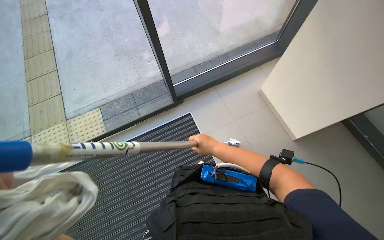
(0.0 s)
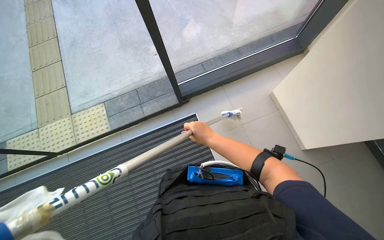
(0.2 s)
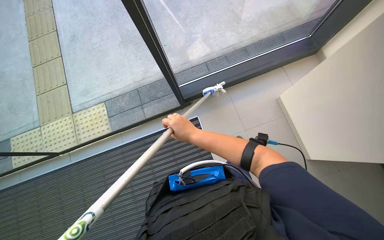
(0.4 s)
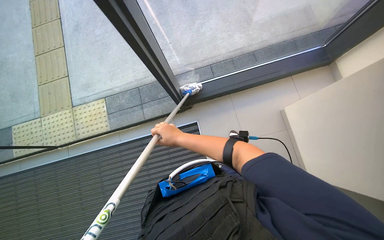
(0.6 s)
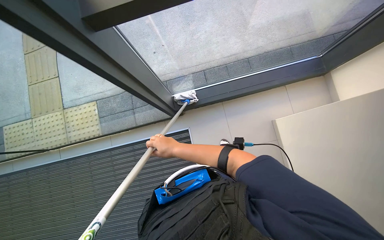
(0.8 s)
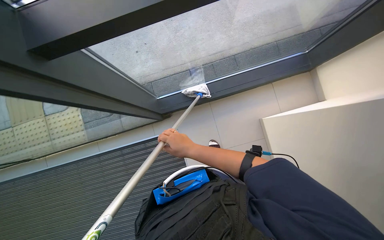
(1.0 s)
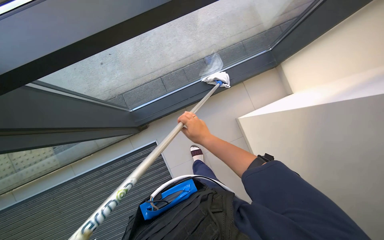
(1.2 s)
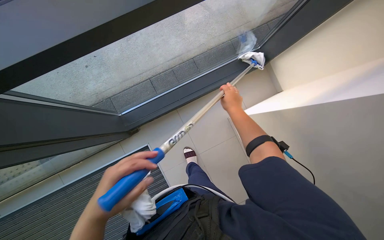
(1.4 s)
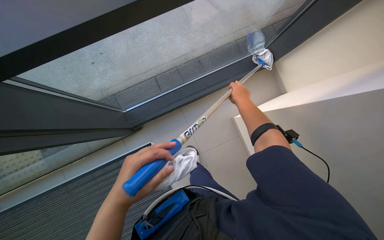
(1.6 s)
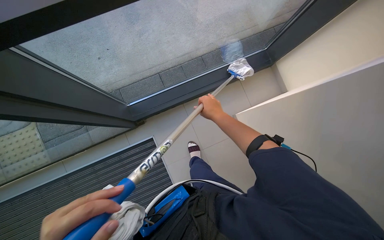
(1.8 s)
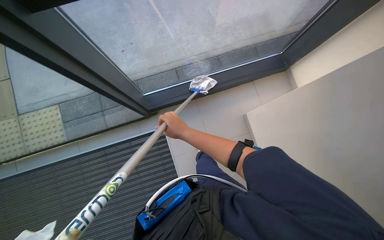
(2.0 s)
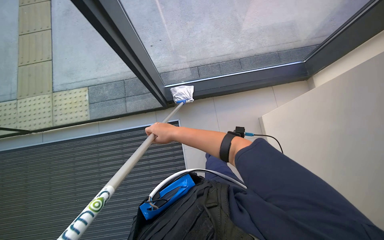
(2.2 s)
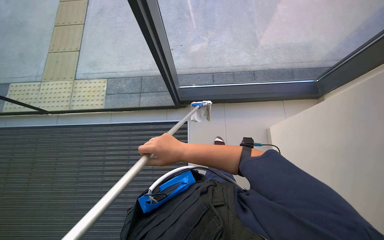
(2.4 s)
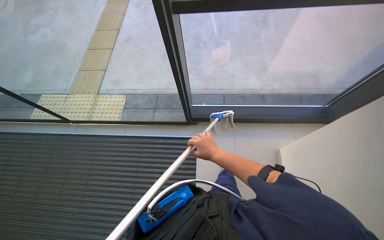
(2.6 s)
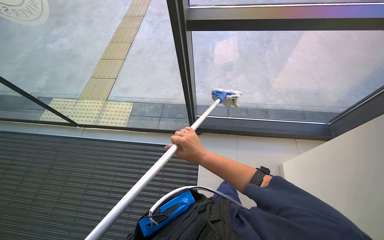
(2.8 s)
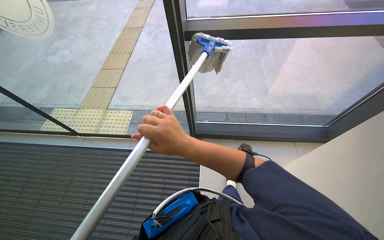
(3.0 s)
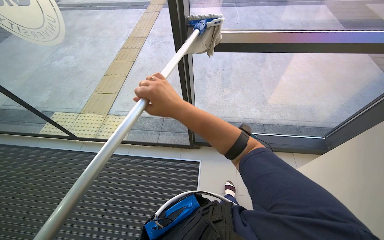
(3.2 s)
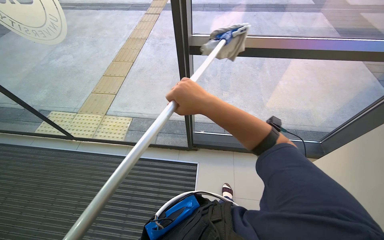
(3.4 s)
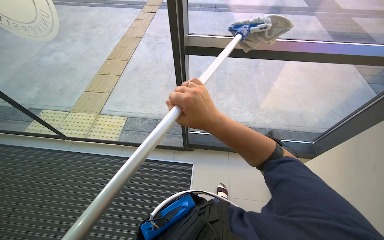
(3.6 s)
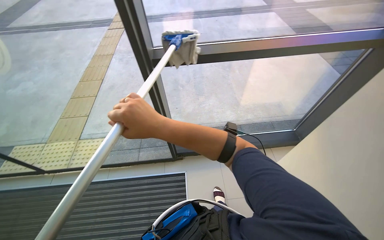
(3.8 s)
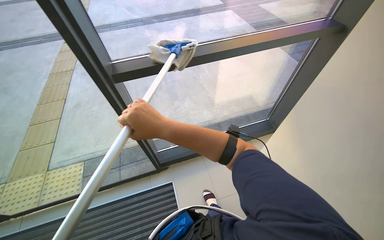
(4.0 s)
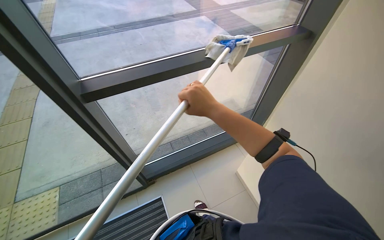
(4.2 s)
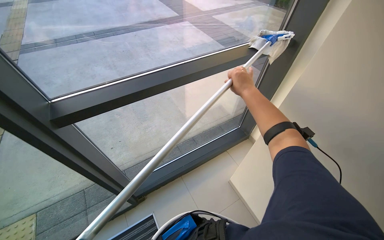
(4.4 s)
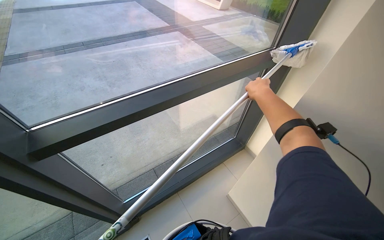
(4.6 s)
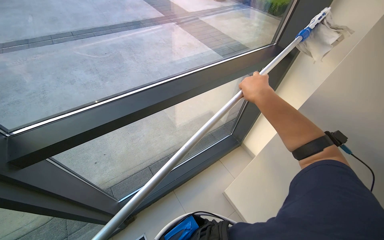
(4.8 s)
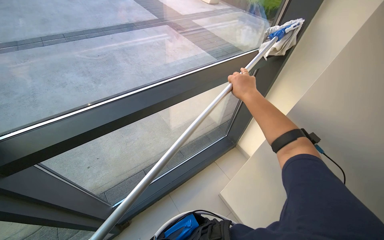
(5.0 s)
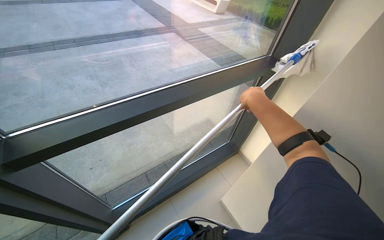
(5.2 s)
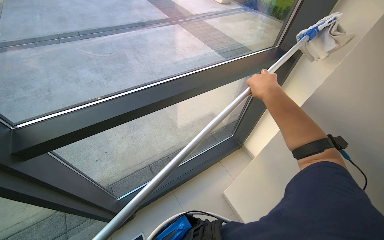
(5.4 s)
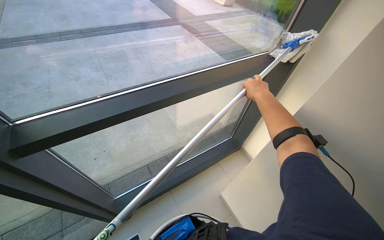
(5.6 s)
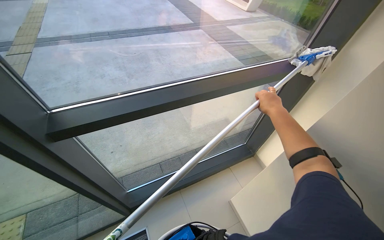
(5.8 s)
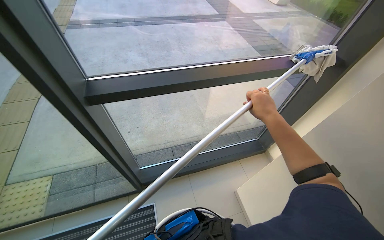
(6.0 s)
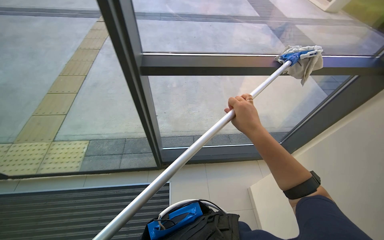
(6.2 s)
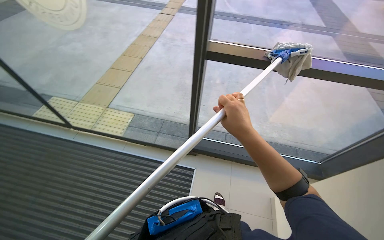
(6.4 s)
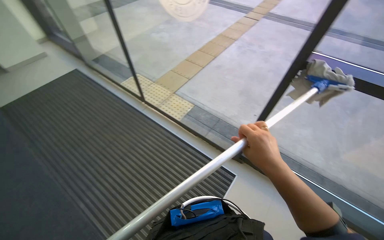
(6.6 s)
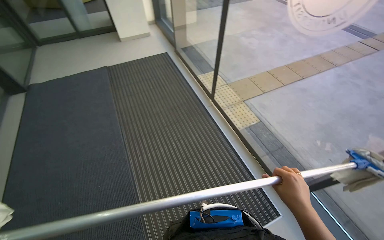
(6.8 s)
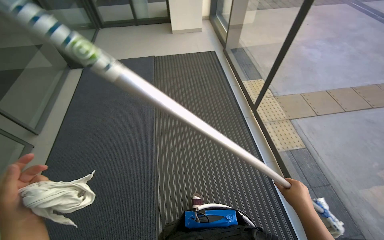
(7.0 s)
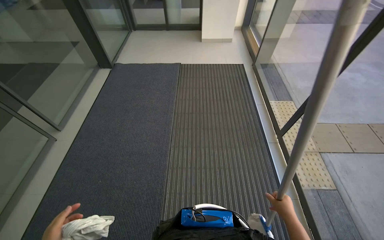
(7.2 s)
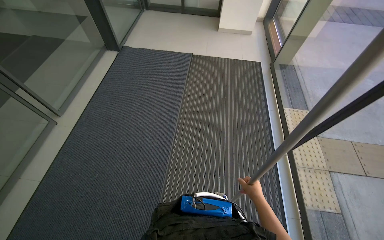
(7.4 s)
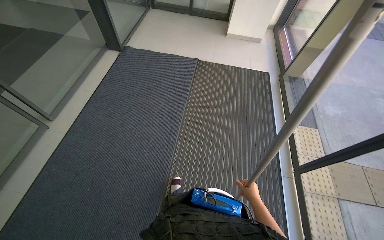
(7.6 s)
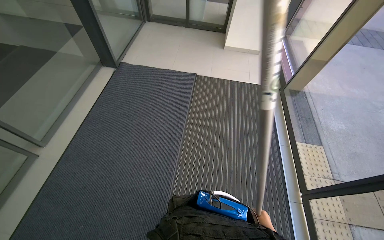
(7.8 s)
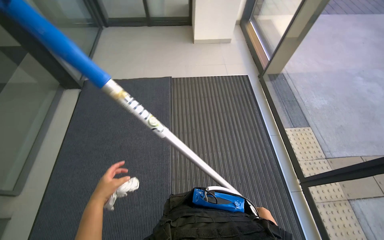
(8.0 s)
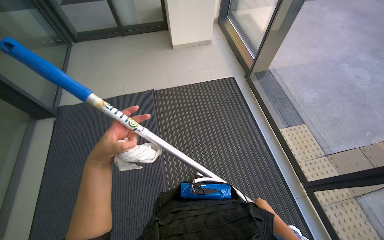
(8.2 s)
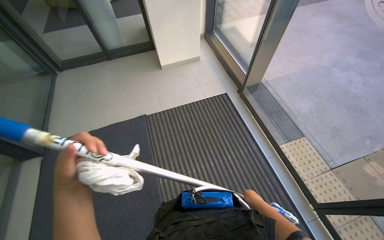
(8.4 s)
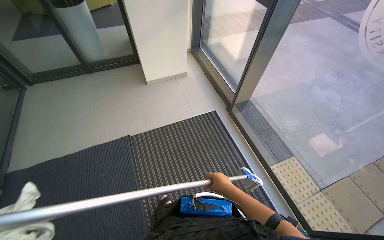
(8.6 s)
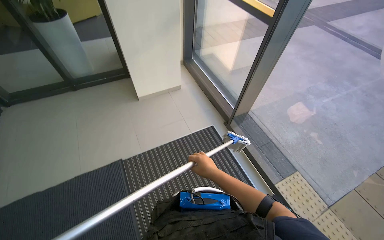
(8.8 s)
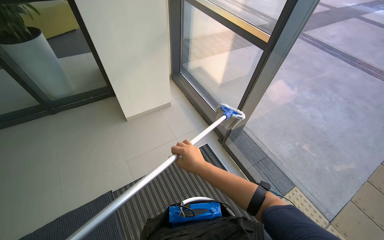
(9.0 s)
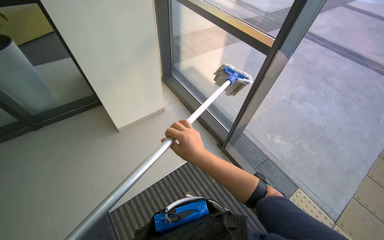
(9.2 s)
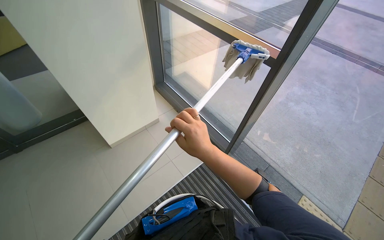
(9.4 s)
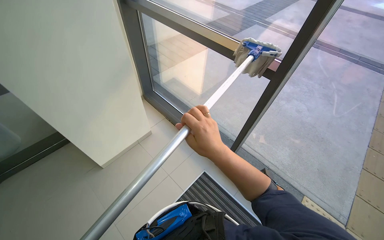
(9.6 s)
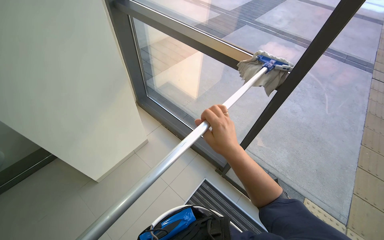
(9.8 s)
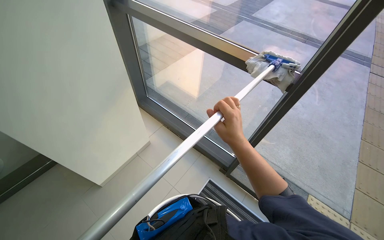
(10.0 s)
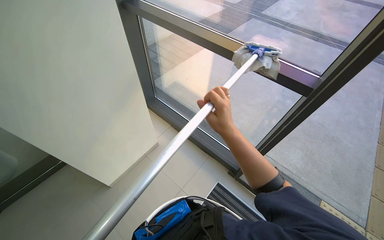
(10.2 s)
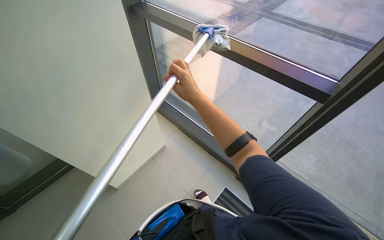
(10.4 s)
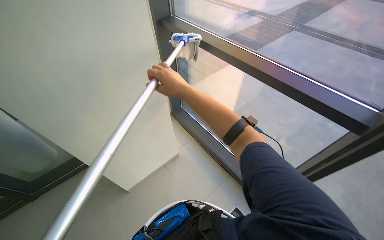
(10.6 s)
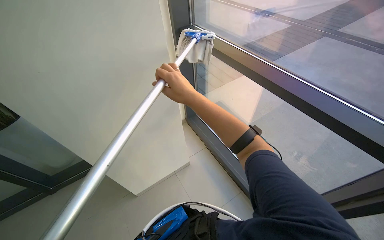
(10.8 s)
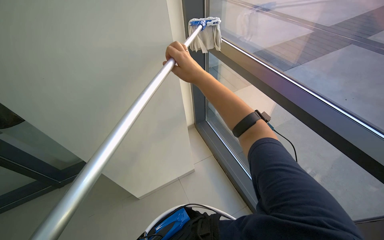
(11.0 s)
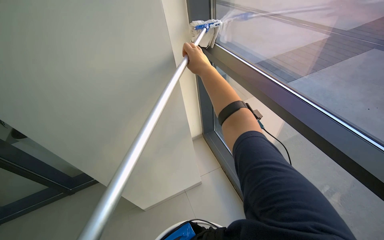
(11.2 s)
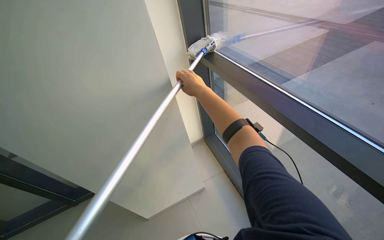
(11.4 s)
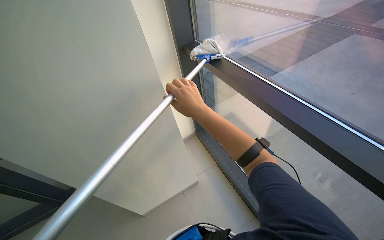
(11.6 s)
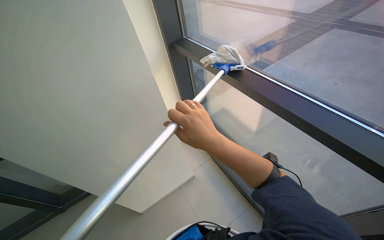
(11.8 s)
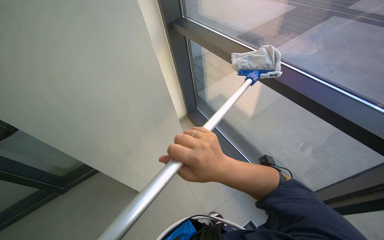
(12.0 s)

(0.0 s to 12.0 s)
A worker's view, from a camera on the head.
Job: cleaning windows.
The whole recording: Cleaning glass windows. The worker cleans the large glass windows with a long-handled cleaning tool.
1.6 s - 3.0 s: The head travels about 50 cm. The head turns to the left by some 35 degrees. The view tilts approximately 25 degrees upward.
3.0 s - 4.4 s: The head rotates about 35 degrees to the right.
6.0 s - 7.6 s: The head travels approximately 1.5 m. The head rotates some 115 degrees to the left.
9.0 s - 10.4 s: The wearer moves about 40 cm.

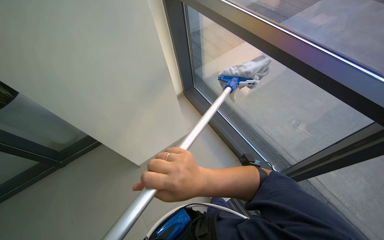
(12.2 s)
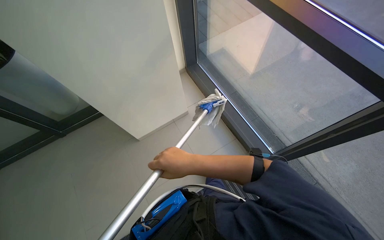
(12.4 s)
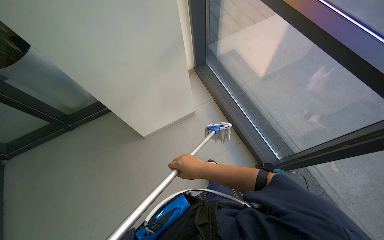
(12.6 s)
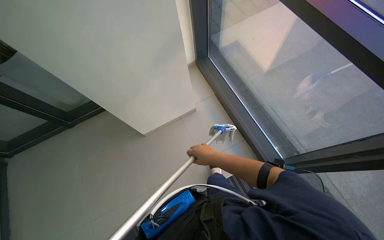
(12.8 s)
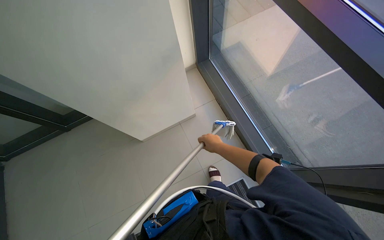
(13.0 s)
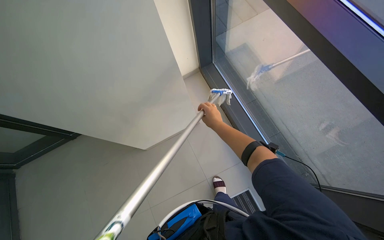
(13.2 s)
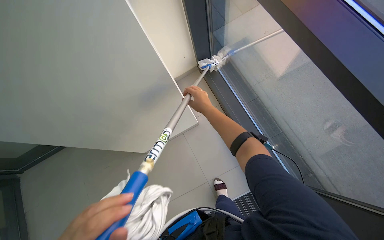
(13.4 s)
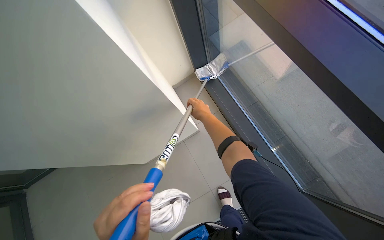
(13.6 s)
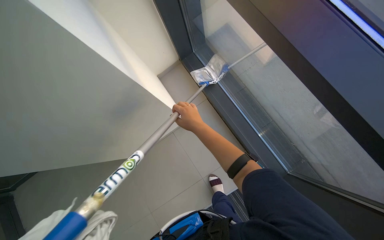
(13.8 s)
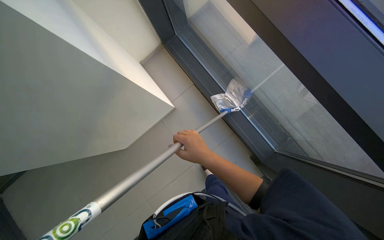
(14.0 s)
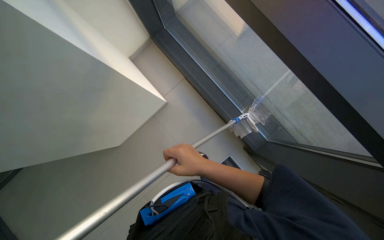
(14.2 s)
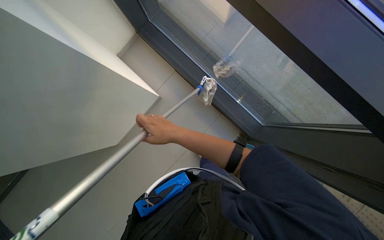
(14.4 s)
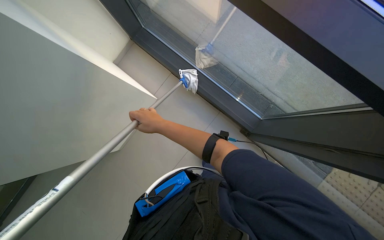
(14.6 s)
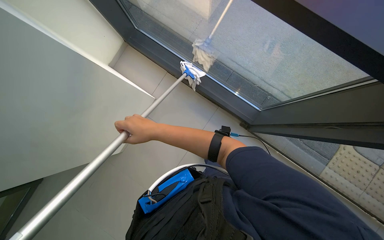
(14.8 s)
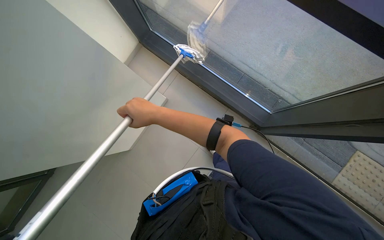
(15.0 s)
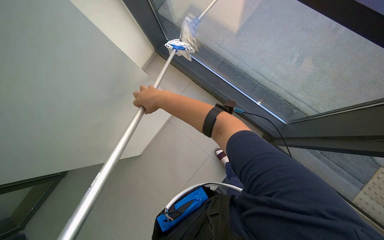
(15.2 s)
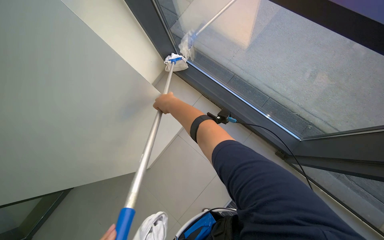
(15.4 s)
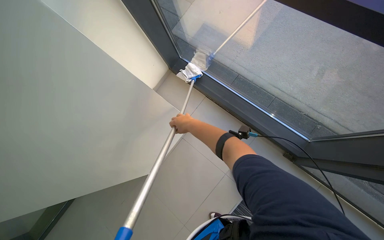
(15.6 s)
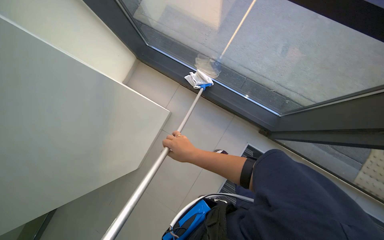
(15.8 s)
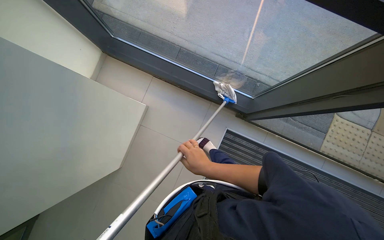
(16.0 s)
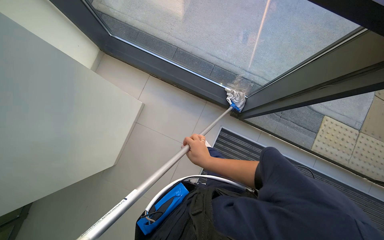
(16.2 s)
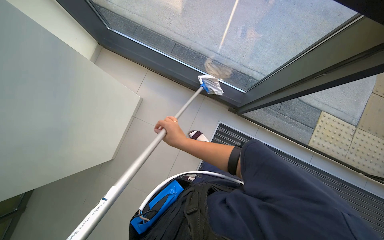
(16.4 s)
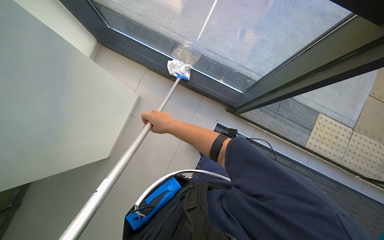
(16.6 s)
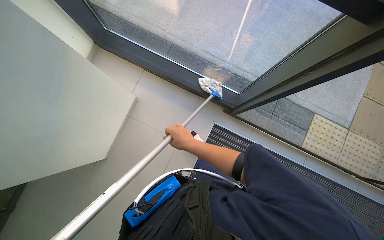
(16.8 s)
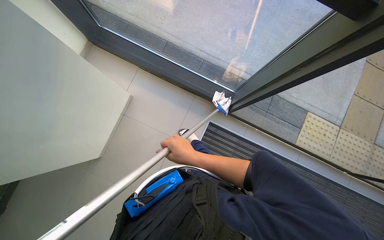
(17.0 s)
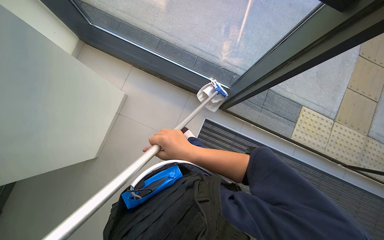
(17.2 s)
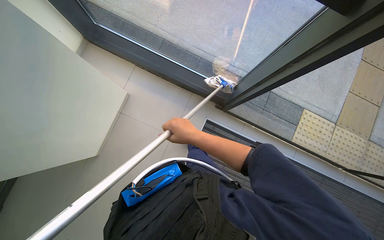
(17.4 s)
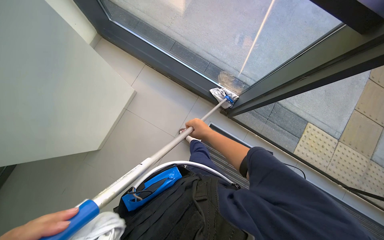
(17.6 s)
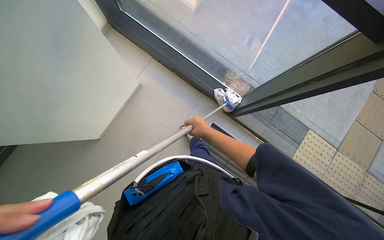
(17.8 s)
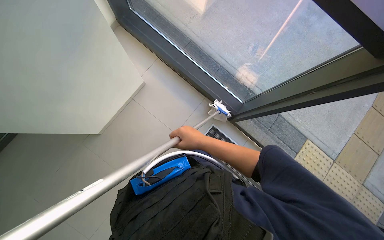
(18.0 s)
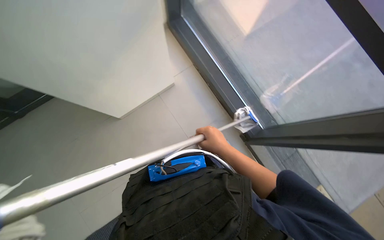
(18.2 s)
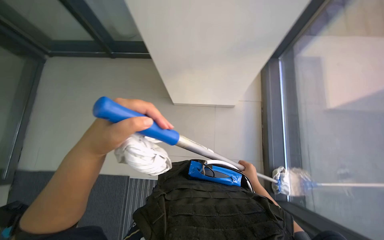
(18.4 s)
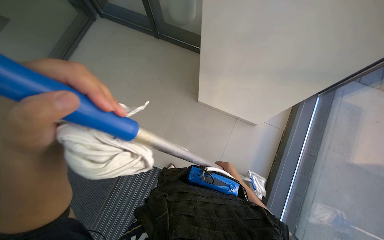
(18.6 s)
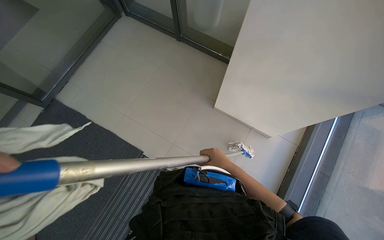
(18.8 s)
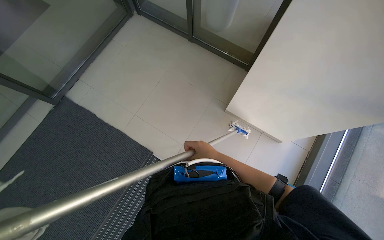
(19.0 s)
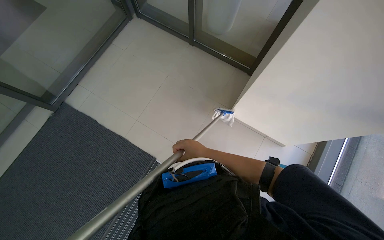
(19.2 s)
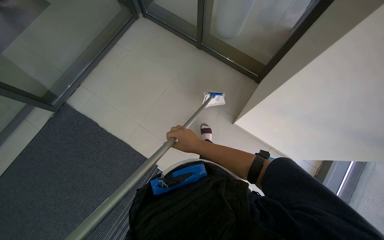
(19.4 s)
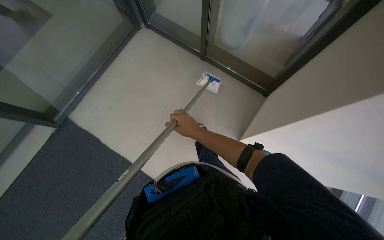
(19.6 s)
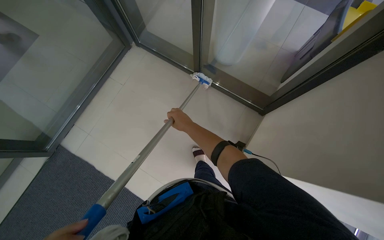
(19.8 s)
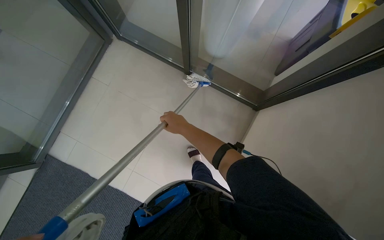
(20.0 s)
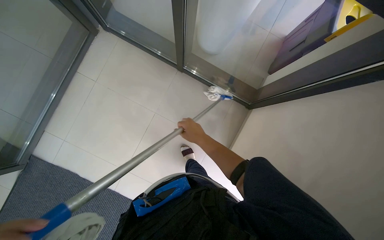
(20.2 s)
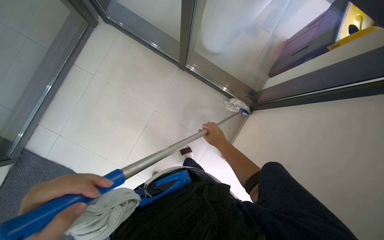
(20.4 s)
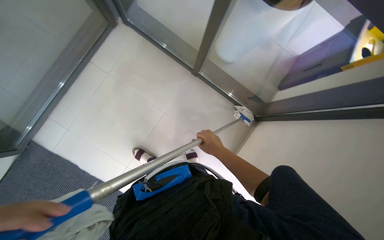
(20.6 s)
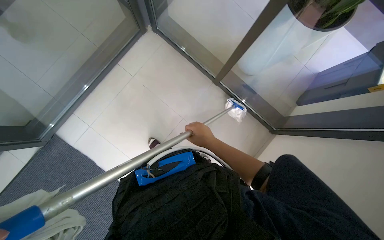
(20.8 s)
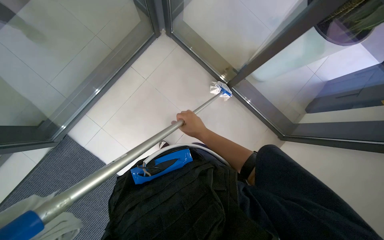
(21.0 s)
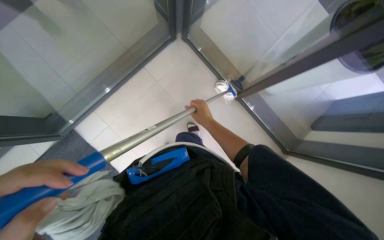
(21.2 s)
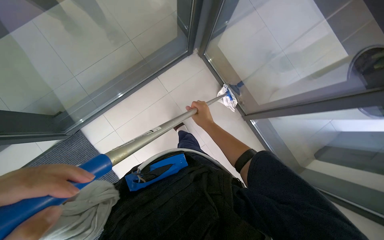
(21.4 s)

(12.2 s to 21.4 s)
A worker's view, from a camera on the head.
Job: cleaning windows.
The whole recording: Cleaning glass windows. The worker cleans the large glass windows with a long-handled cleaning tool.
12.2 s - 13.8 s: The camera travels about 50 cm. The wearer looks about 20 degrees further downward.
15.2 s - 16.8 s: The head turns to the right by about 20 degrees. The right hand moves to the right and down the picture, some 30 cm.
16.8 s - 18.4 s: The view tips upward by roughly 15 degrees. The scene rotates clockwise by approximately 50 degrees.
19.8 s - 21.4 s: The head travels approximately 70 cm.
